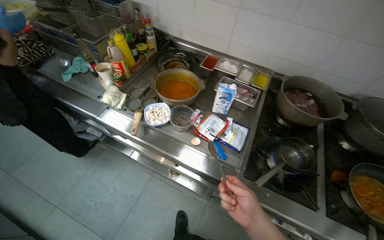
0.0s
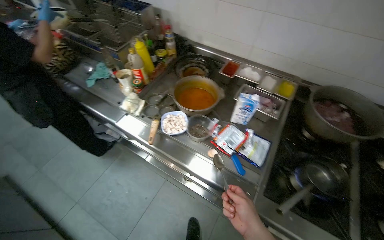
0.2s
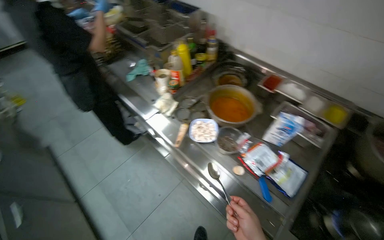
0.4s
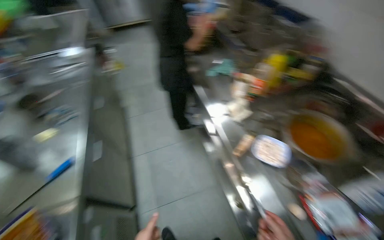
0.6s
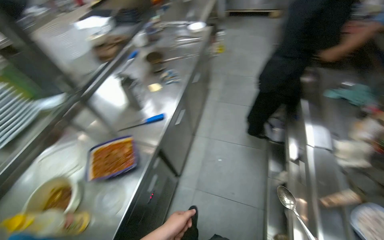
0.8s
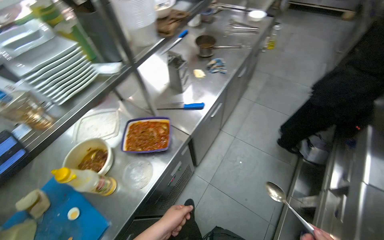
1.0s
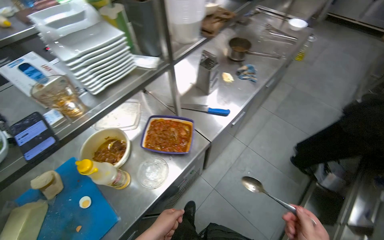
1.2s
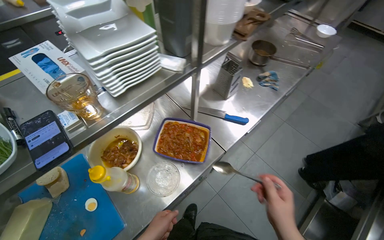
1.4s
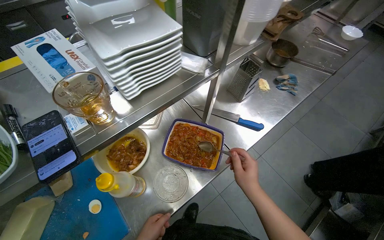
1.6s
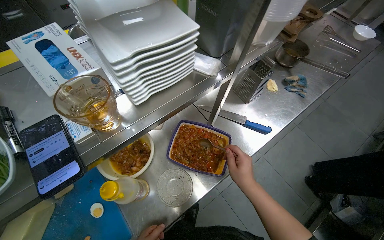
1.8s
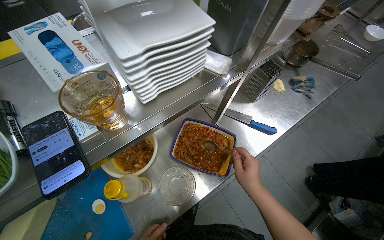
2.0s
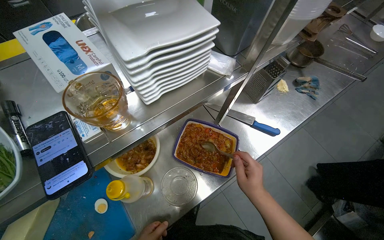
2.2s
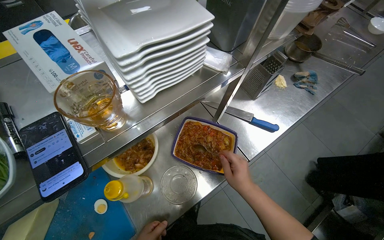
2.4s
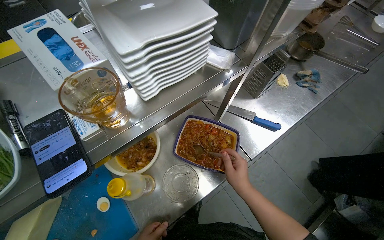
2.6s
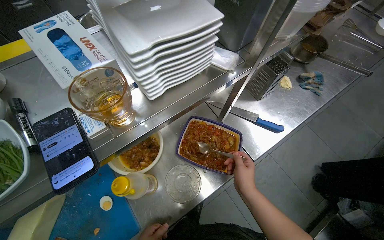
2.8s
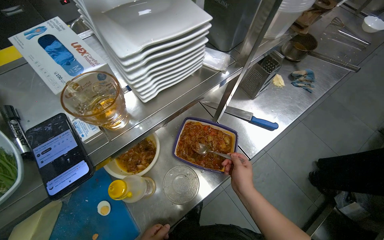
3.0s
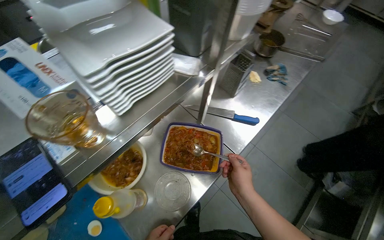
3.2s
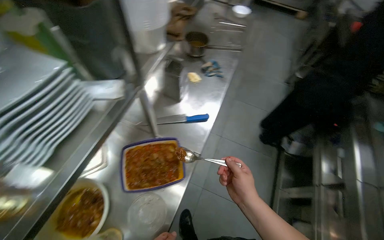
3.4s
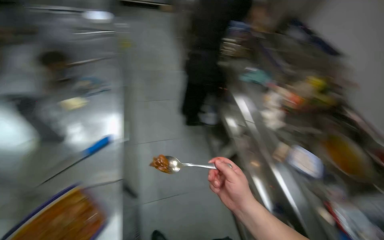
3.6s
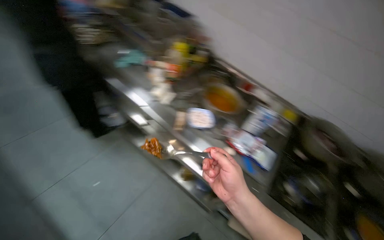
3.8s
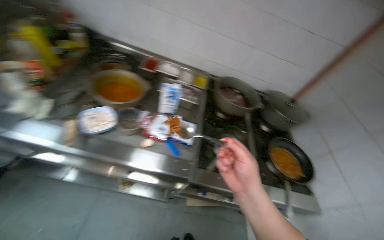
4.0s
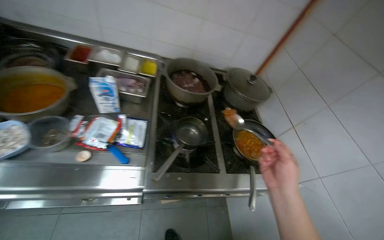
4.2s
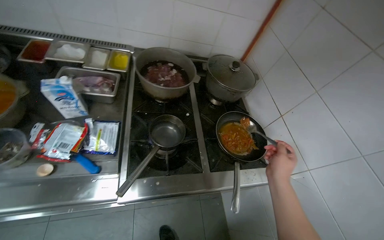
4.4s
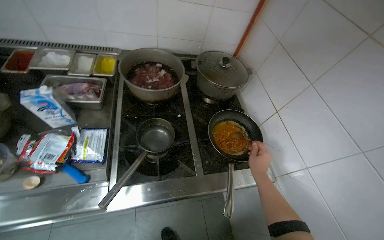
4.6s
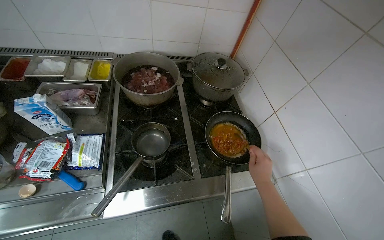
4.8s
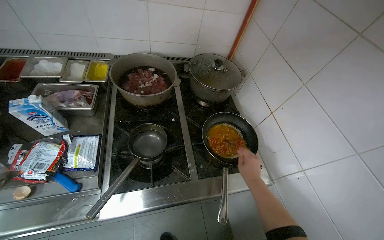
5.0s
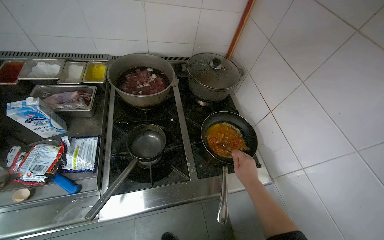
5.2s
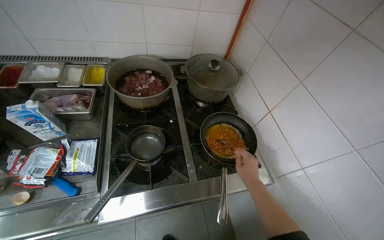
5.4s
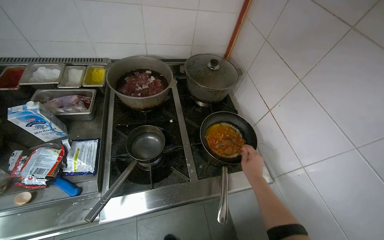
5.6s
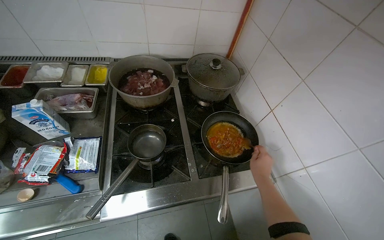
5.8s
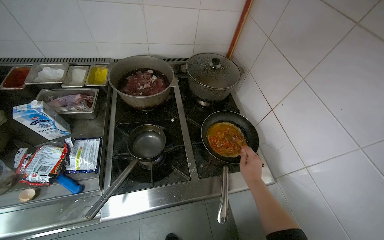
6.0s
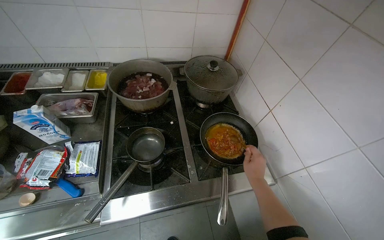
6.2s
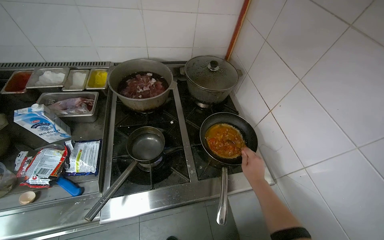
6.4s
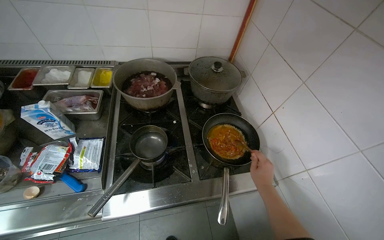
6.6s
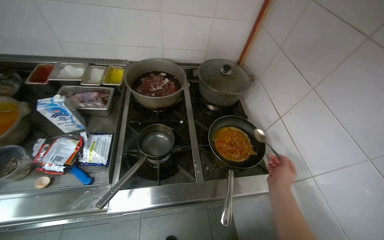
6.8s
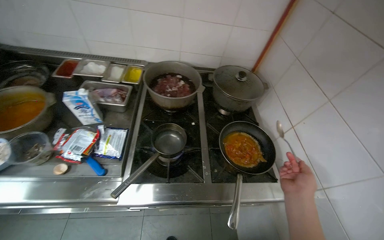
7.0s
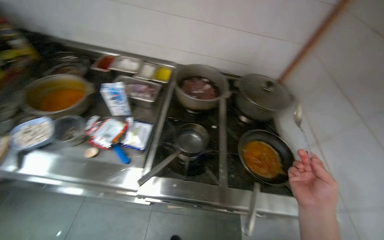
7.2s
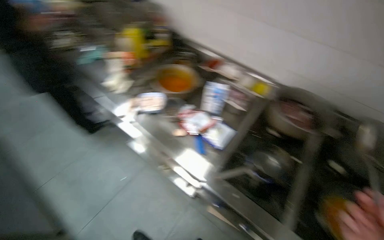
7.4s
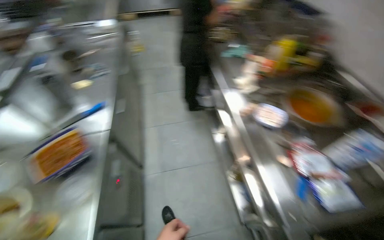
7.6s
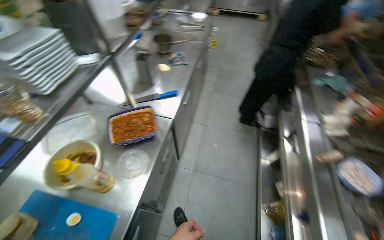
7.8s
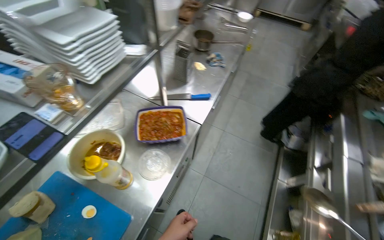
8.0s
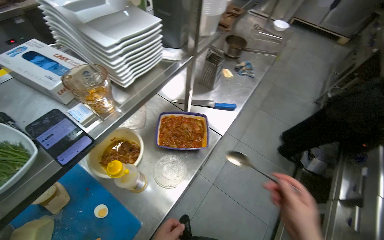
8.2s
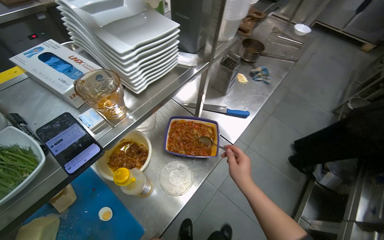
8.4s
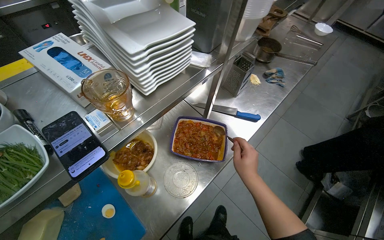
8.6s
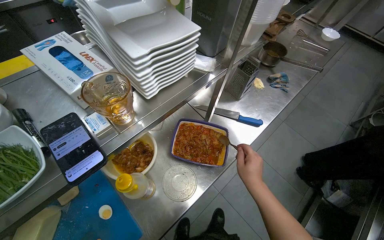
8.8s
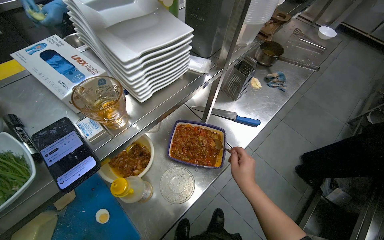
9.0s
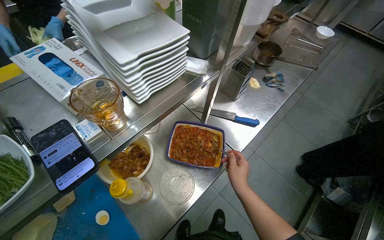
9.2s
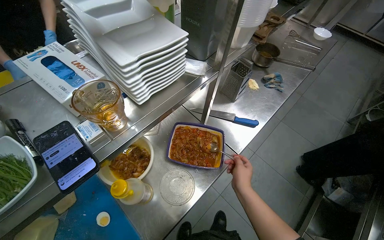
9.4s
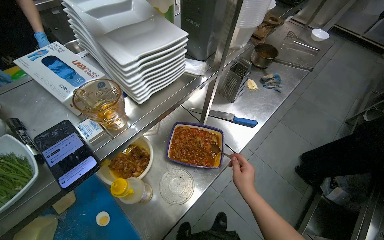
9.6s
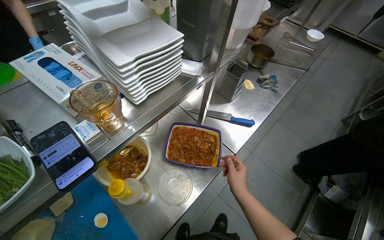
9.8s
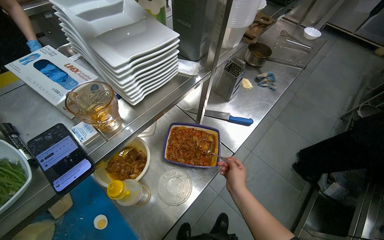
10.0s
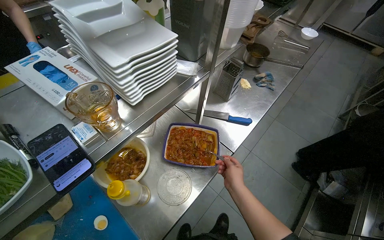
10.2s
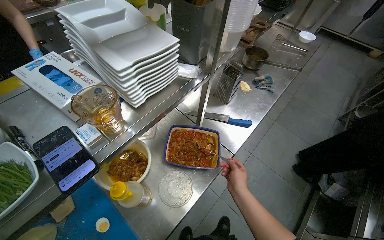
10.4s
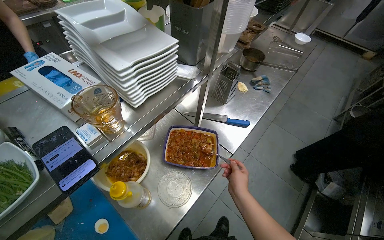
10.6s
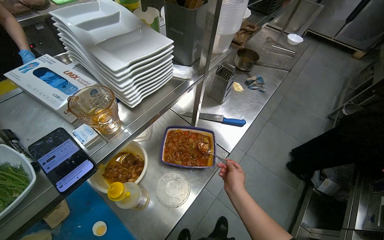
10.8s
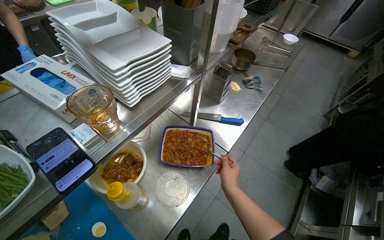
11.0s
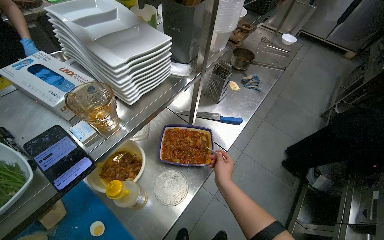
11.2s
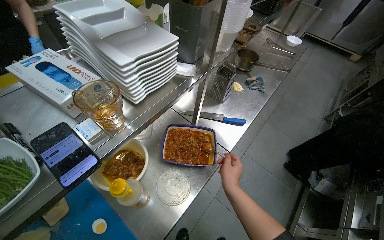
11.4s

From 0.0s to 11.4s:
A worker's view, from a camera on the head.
Job: cooking food.
The whole recording: Adding ingredients and stirring pan. The worker adds ingredients from a dish to a pan and stirs the contents on the stove.
From 0.0s to 1.4s: The camera is carried approximately 60 cm. The wearer looks approximately 110 degrees further to the left.
From 1.4s to 2.8s: The right hand shifts some 25 cm farther from the camera, to the left and up the picture.
From 2.8s to 4.2s: The wearer moves approximately 80 cm. The head rotates some 150 degrees to the right.
From 4.2s to 5.6s: The right hand goes about 25 cm farther from the camera.
From 5.6s to 7.2s: The right hand is displaced nearer to the camera by about 15 cm.
From 7.2s to 8.6s: The head travels approximately 80 cm. The head turns to the left by roughly 130 degrees.

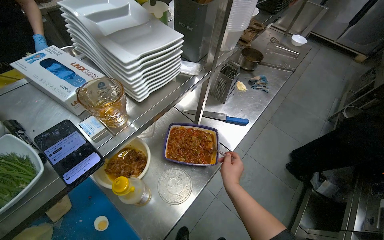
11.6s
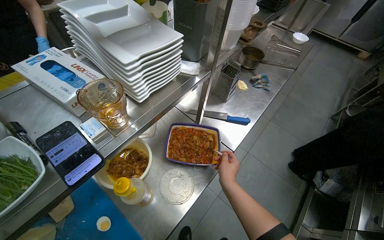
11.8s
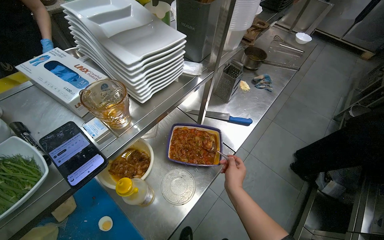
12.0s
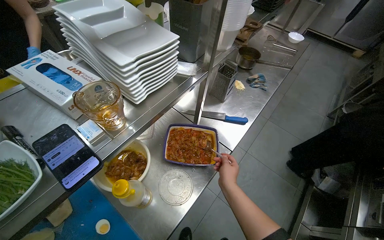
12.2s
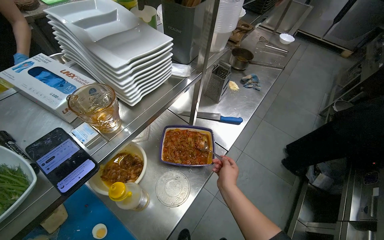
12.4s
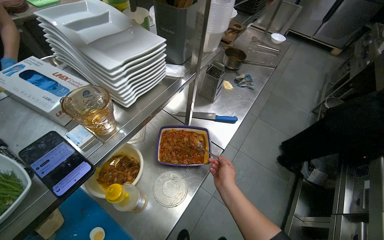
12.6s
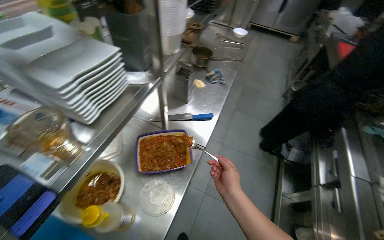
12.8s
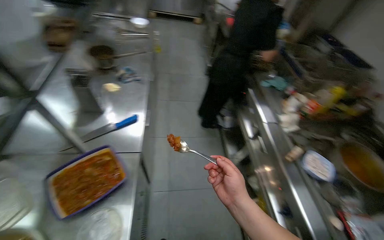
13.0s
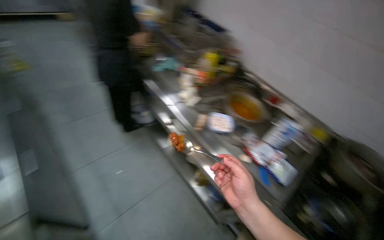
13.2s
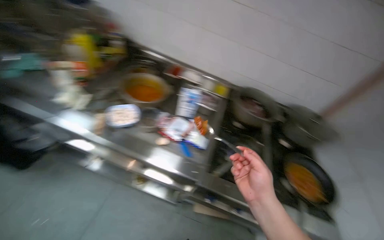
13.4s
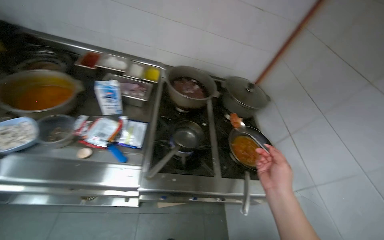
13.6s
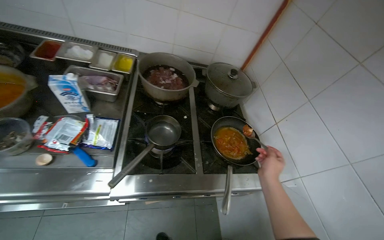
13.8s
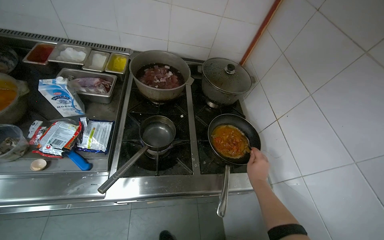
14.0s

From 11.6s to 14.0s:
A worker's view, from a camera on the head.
Job: cooking food.
The whole recording: Adding ingredients and stirring pan. The worker adds ingredients from a dish to a pan and stirs the contents on the stove.
From 12.8s to 14.0s: The wearer moves roughly 80 cm. The head turns to the right by some 120 degrees. The wearer looks roughly 25 degrees further downward.

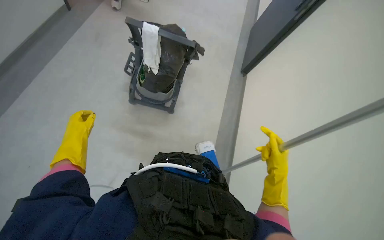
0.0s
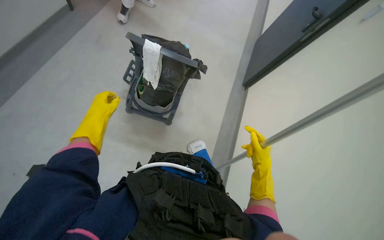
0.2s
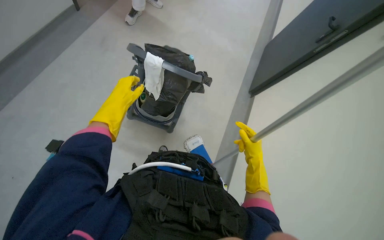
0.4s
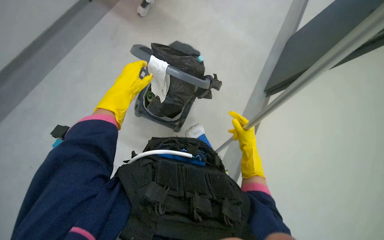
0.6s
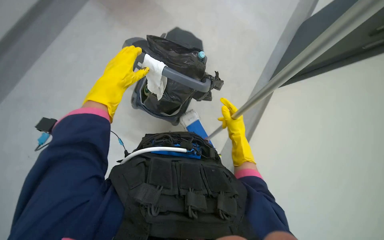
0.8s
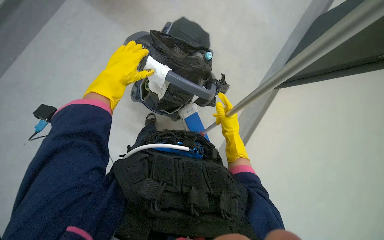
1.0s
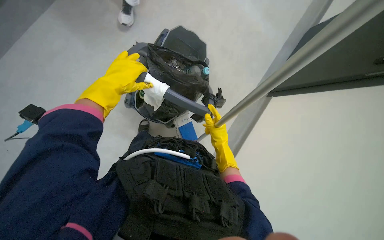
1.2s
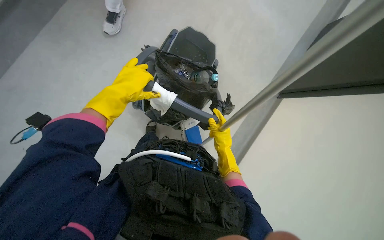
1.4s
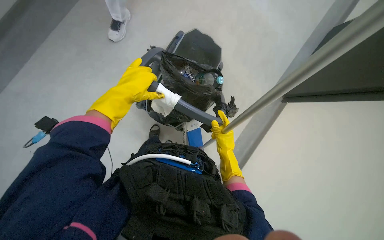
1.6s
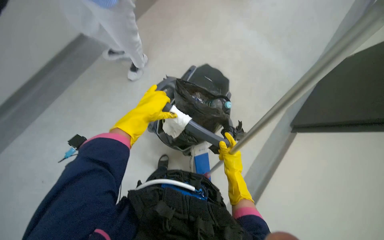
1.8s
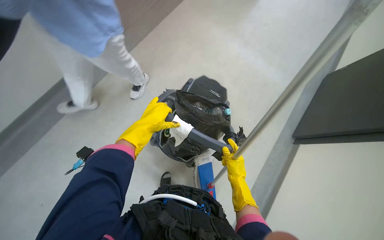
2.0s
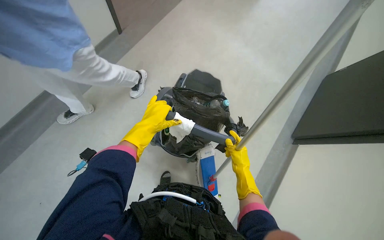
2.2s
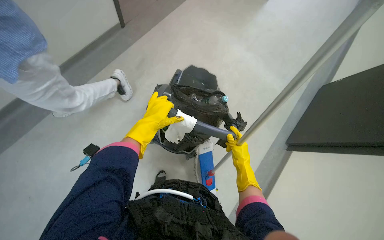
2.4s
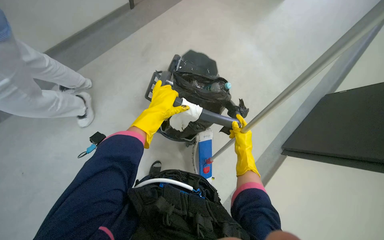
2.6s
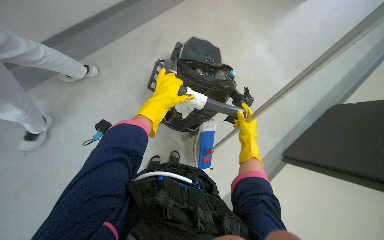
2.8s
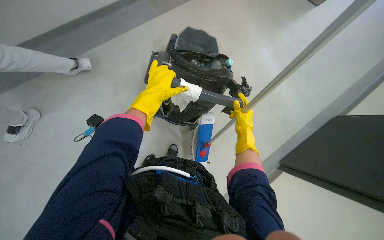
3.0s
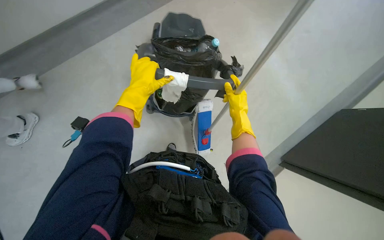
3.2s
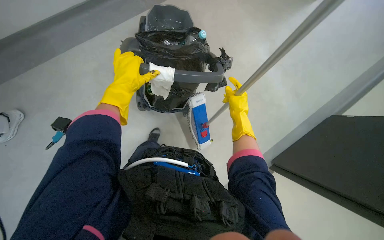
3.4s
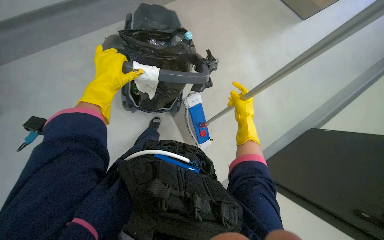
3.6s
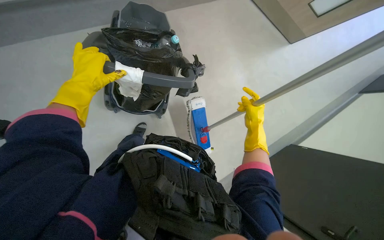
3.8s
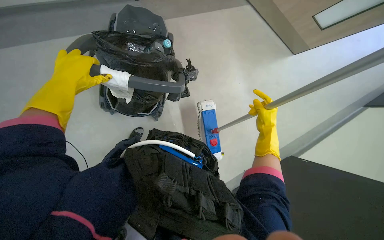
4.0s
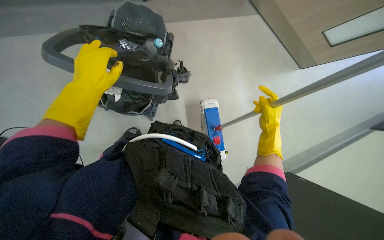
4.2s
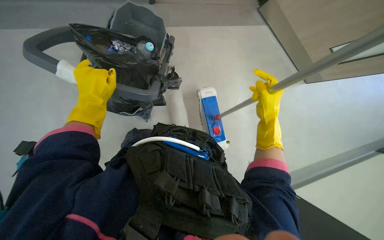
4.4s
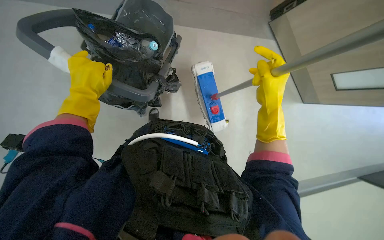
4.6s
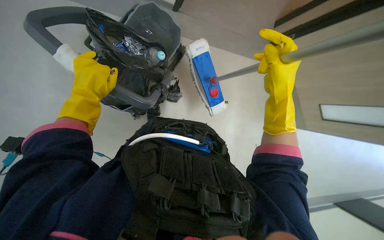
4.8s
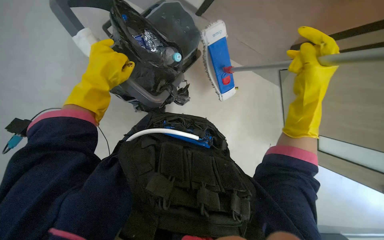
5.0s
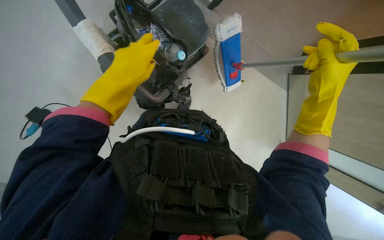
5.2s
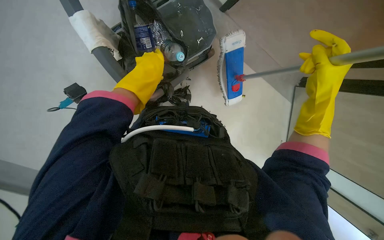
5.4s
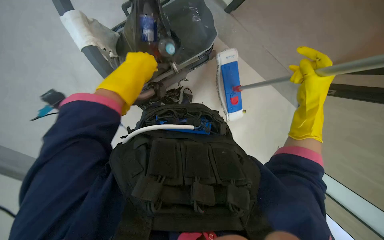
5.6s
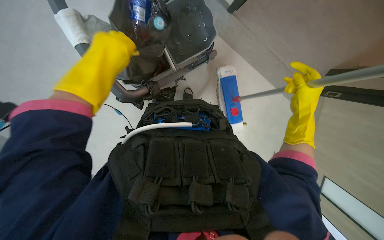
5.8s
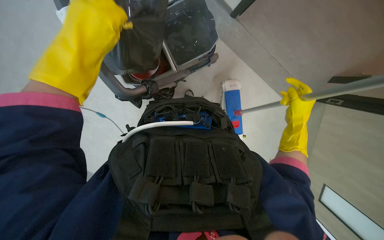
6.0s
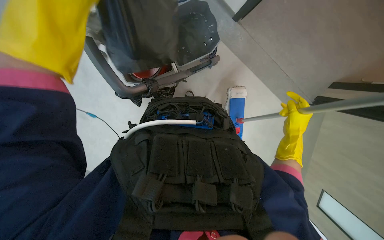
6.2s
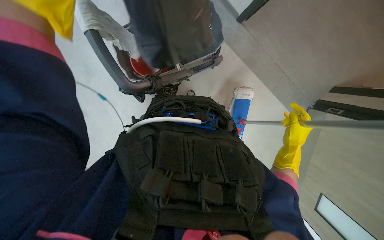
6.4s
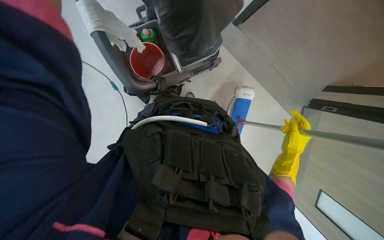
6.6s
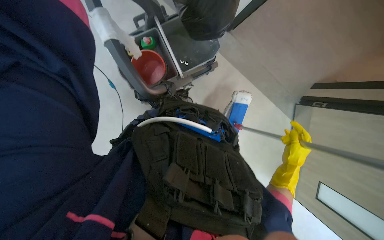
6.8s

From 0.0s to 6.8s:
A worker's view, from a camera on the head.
Job: preparing cleaning supplies.
The whole recording: Gathering cleaning tools from cart. The worker puts away the mop and gathers a spray bottle and cloth from the cleaning cart.
From 0.0s to 1.4s: The left hand travels up the picture and to the right by some 35 cm, while the right hand is displaced up the picture by some 35 cm.
From 2.8s to 4.0s: The wearer's head swings about 15 degrees to the right.
From 4.0s to 5.4s: Everything in view rotates approximately 40 degrees clockwise. The left hand travels to the right by roughly 25 cm. Meanwhile the right hand goes roughly 40 cm up the picture.
